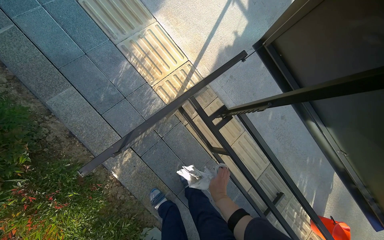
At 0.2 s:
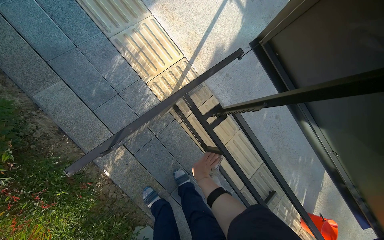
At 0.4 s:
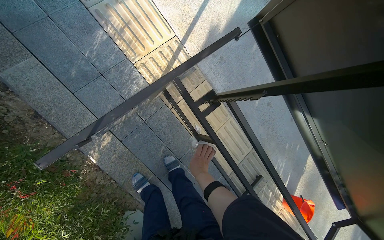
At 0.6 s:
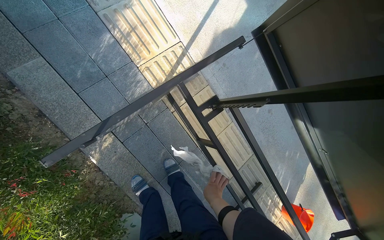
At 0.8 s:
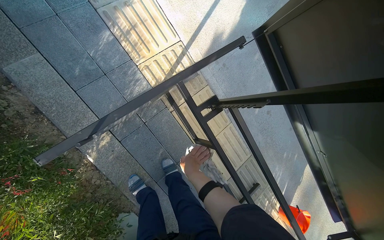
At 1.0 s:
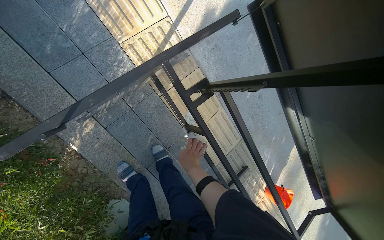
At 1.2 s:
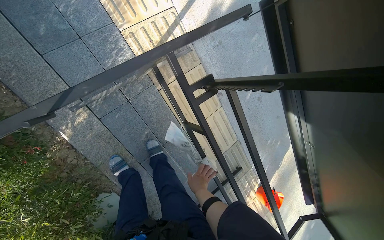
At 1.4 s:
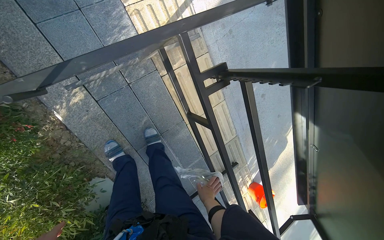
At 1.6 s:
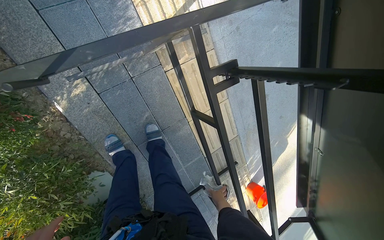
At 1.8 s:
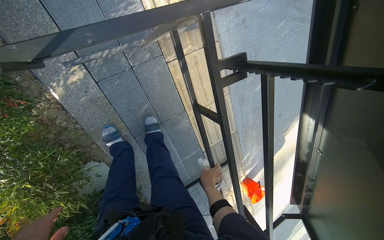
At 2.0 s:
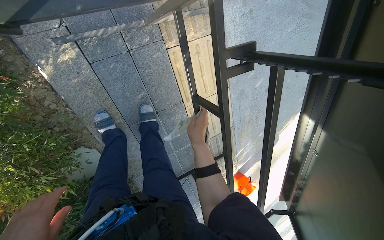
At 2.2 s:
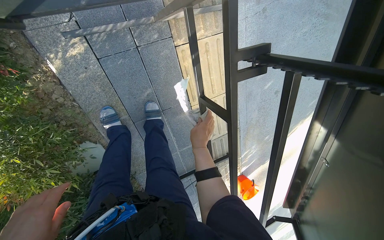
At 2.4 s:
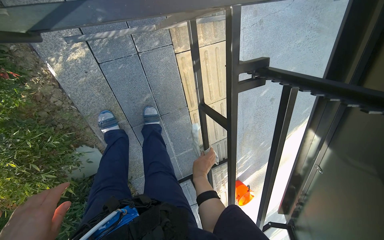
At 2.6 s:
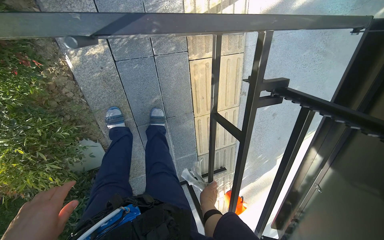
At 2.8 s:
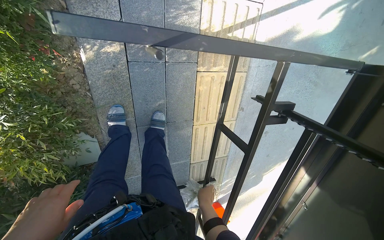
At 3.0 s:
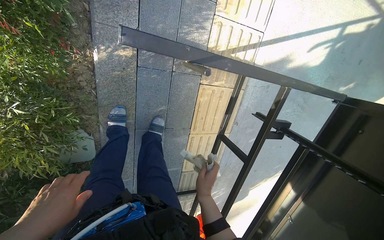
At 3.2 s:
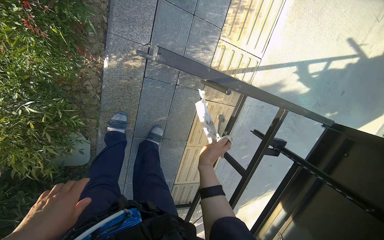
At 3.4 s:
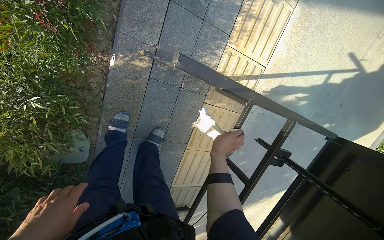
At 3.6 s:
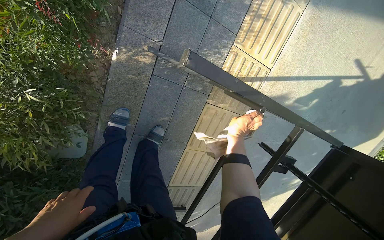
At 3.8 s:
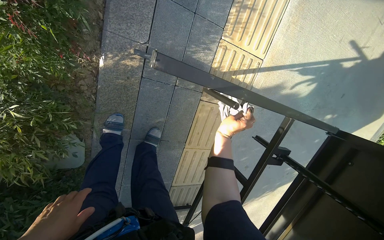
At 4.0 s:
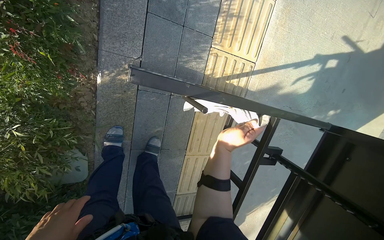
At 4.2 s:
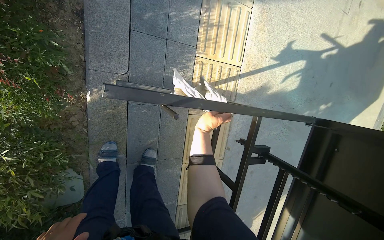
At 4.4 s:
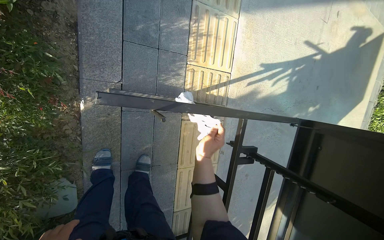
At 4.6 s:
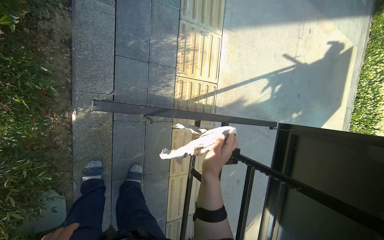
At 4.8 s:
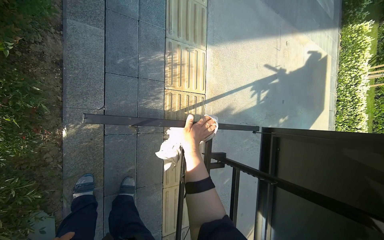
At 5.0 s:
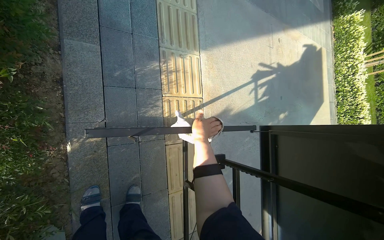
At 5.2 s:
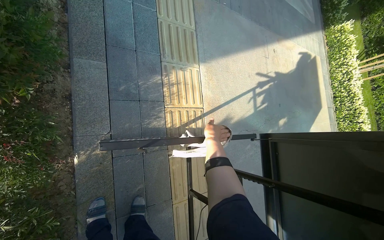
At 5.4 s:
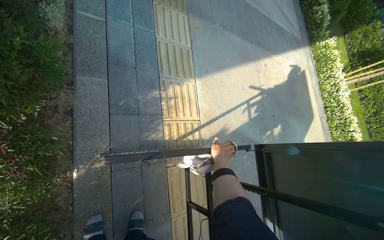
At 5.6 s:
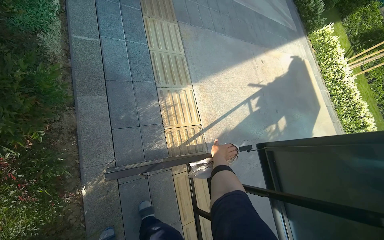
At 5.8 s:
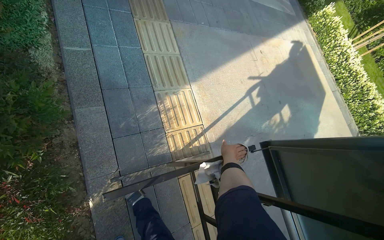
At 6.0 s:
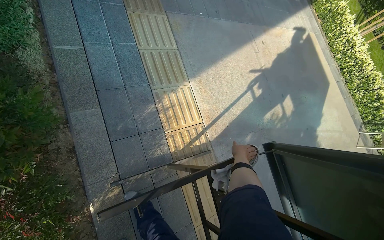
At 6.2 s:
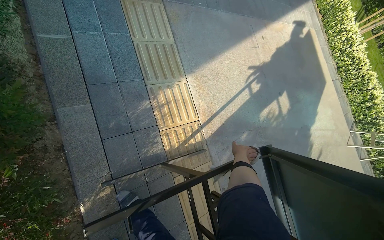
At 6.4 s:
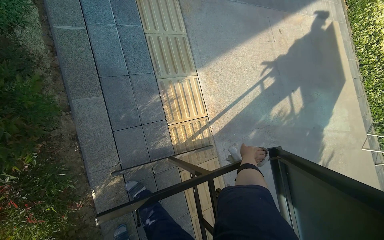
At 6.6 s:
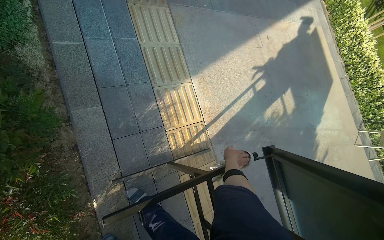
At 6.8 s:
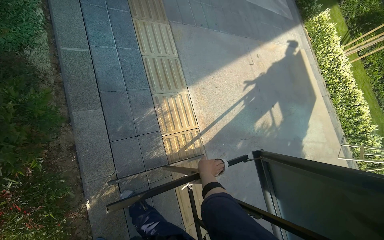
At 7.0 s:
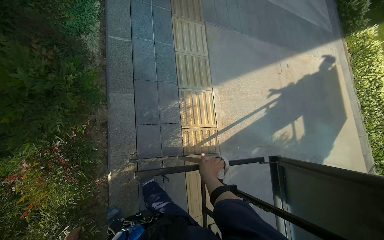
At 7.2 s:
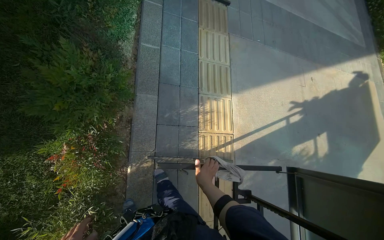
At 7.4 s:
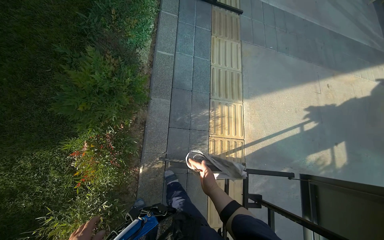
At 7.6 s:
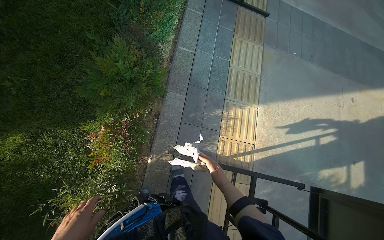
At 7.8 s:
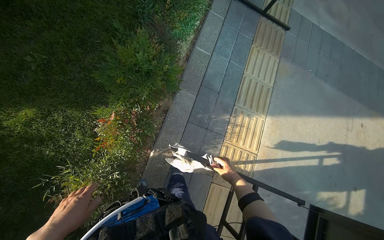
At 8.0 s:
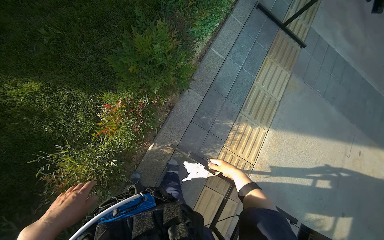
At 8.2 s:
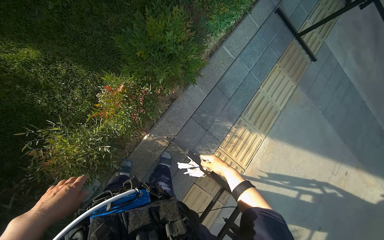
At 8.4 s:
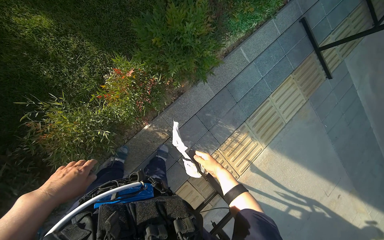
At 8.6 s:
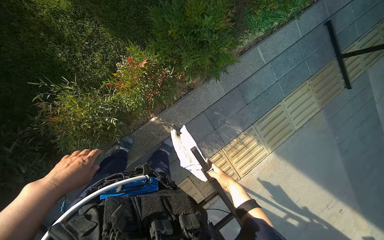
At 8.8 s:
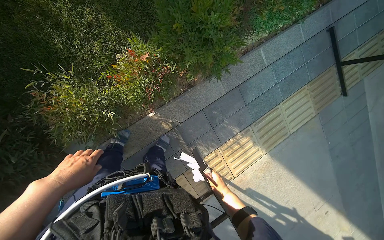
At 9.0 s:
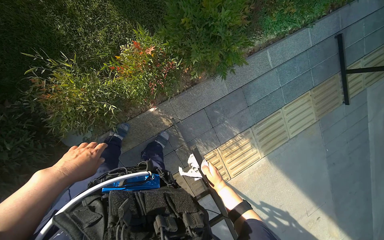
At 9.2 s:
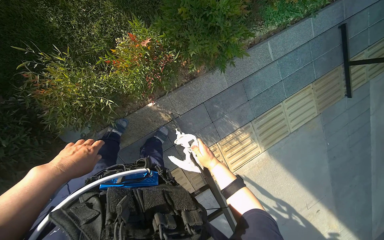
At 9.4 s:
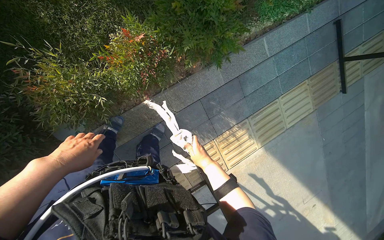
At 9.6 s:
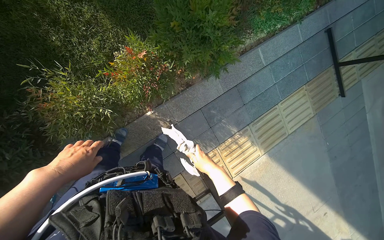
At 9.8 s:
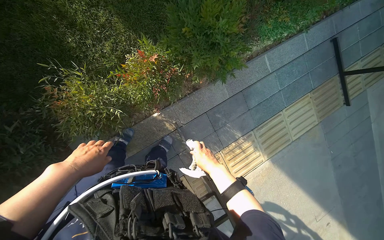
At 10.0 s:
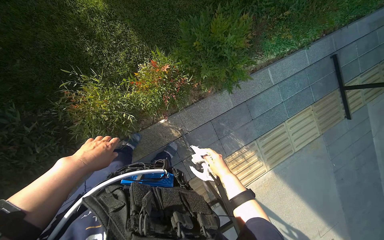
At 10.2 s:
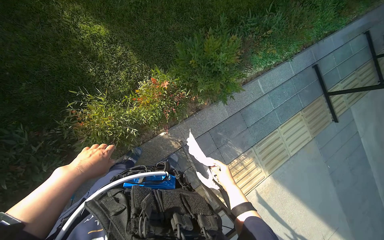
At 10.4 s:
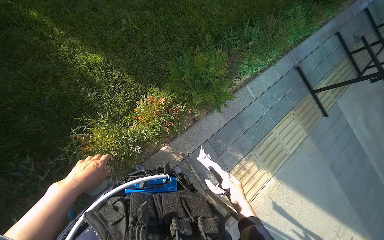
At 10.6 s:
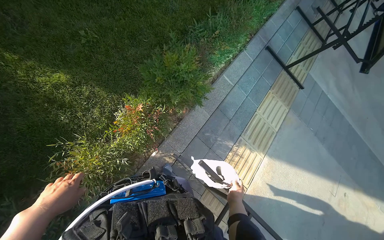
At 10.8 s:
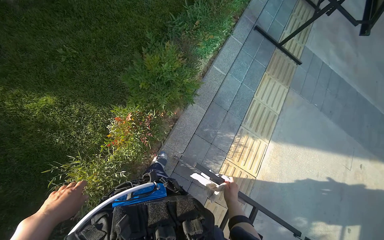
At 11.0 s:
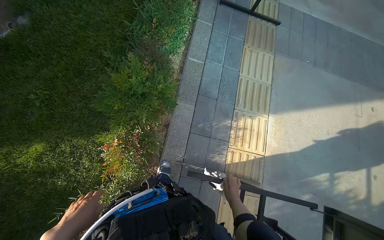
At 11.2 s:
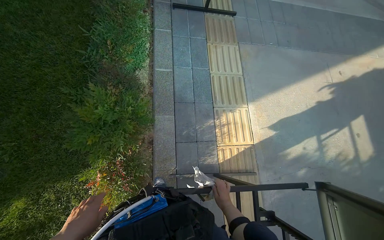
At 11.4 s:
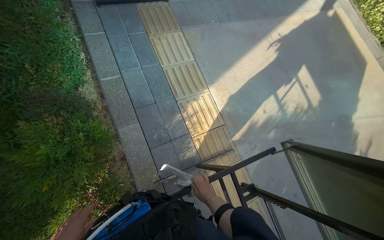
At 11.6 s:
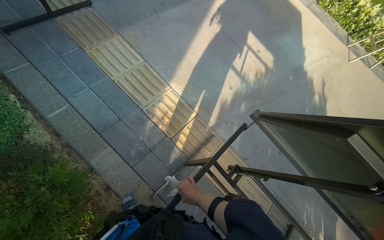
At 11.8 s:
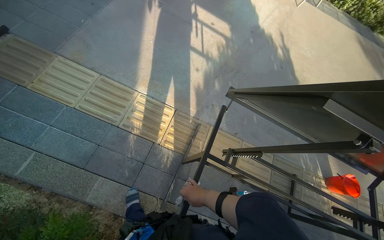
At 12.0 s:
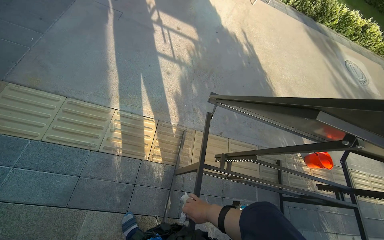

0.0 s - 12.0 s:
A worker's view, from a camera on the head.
Job: wiping surfaces.
The whole recording: Cleaning table frame and underside. The worker wipes the frame and underside of the display table with a cloth.
0.0 s - 1.6 s: The wearer looks some 15 degrees further downward.
1.6 s - 3.0 s: The scene turns some 30 degrees clockwise in the picture.
3.0 s - 4.4 s: The wearer looks some 15 degrees further upward. The right hand shifts some 20 cm up the picture.
4.4 s - 6.0 s: The view tilts approximately 15 degrees upward. The scene turns some 25 degrees counterclockwise in the picture. The right hand is displaced to the right by about 25 cm.
6.0 s - 7.6 s: The head turns to the left by roughly 30 degrees.
7.6 s - 9.0 s: The scene turns approximately 50 degrees clockwise in the picture.
9.0 s - 10.4 s: The wearer looks approximately 15 degrees further upward. The right hand is displaced nearer to the camera by approximately 15 cm.
10.4 s - 12.0 s: The head travels about 70 cm. The wearer's head swings roughly 130 degrees to the right. The view tilts about 20 degrees downward.

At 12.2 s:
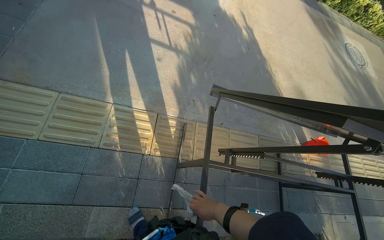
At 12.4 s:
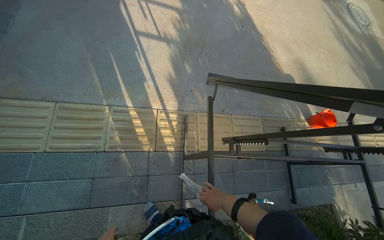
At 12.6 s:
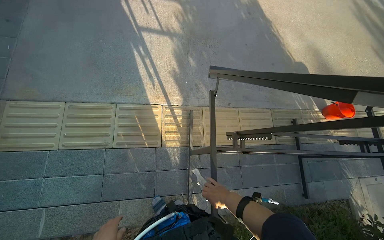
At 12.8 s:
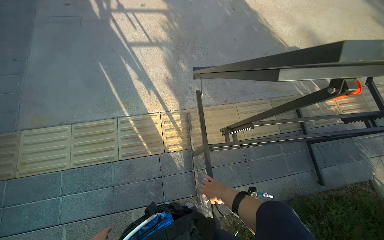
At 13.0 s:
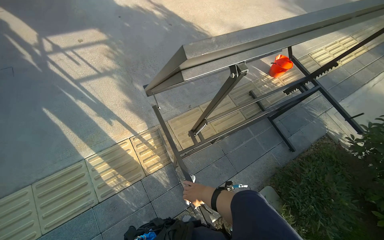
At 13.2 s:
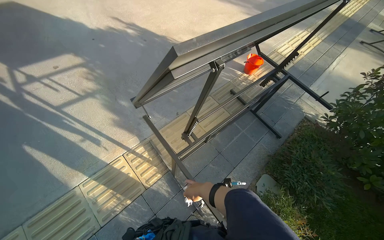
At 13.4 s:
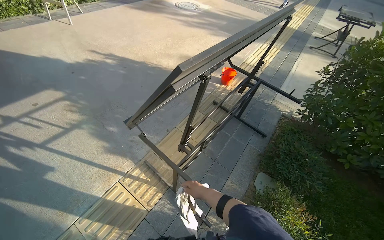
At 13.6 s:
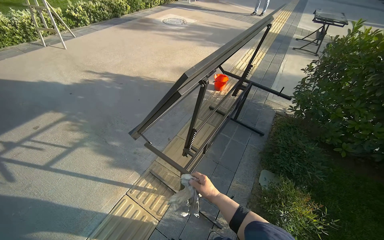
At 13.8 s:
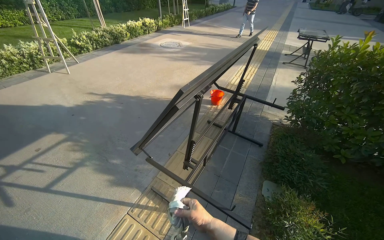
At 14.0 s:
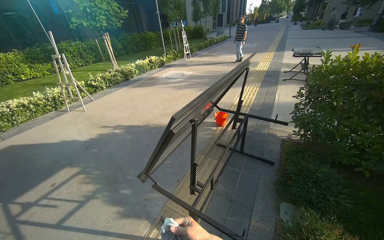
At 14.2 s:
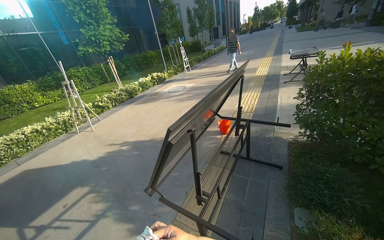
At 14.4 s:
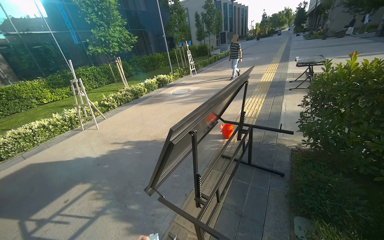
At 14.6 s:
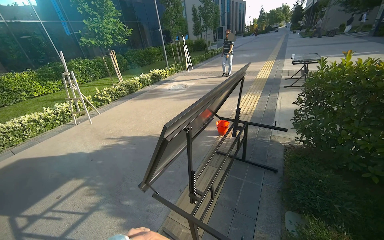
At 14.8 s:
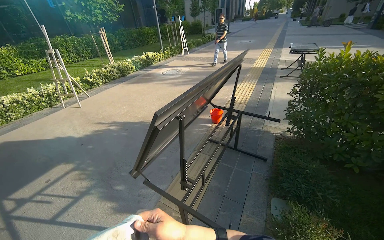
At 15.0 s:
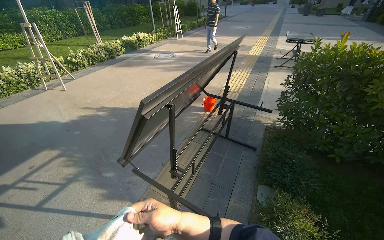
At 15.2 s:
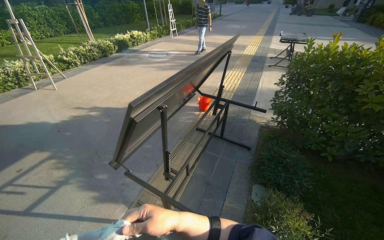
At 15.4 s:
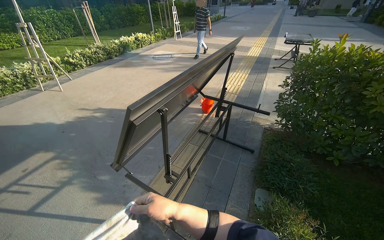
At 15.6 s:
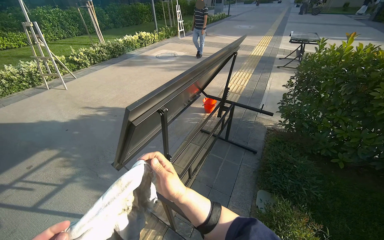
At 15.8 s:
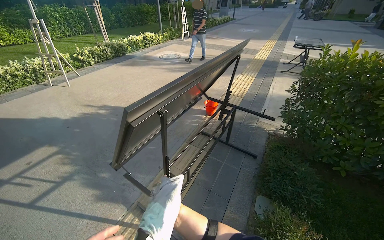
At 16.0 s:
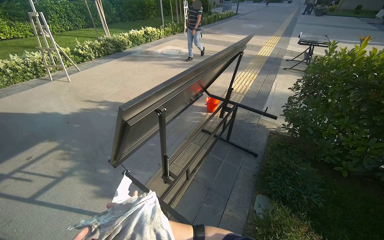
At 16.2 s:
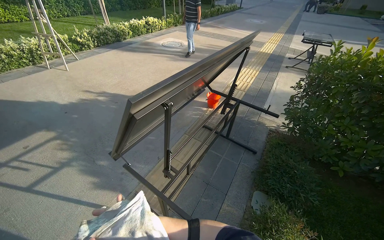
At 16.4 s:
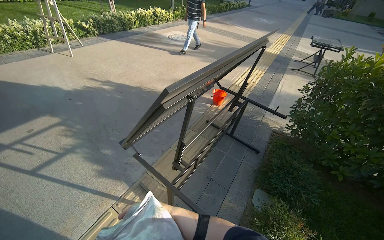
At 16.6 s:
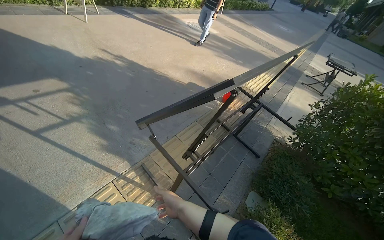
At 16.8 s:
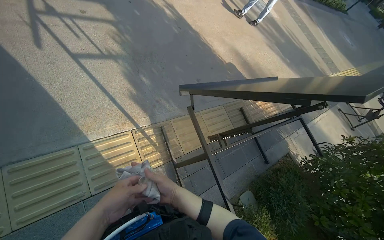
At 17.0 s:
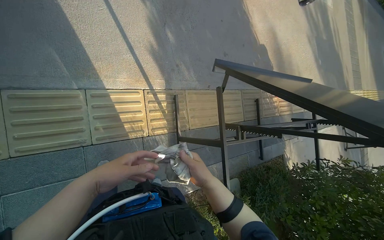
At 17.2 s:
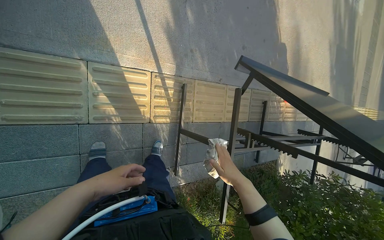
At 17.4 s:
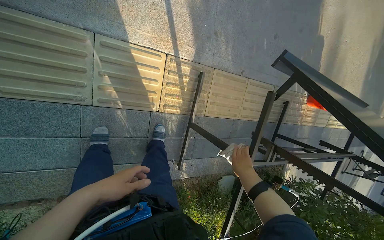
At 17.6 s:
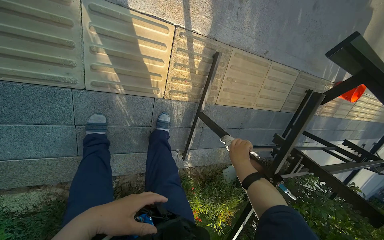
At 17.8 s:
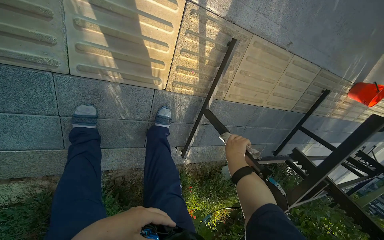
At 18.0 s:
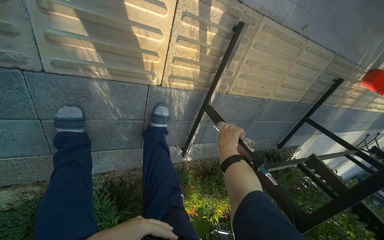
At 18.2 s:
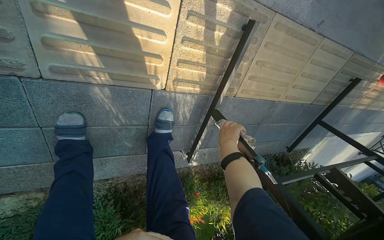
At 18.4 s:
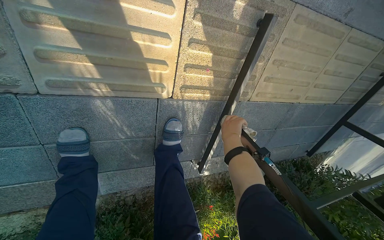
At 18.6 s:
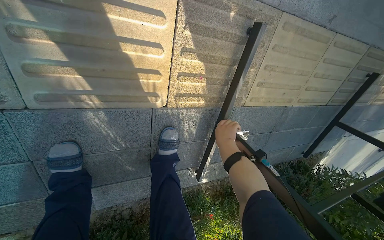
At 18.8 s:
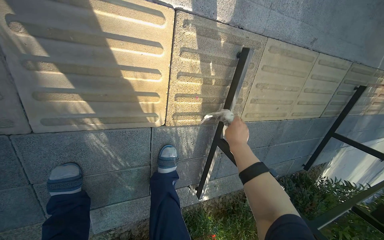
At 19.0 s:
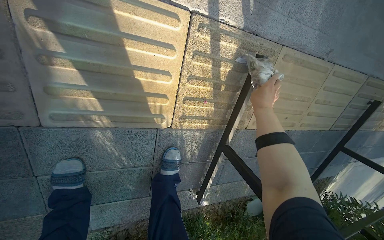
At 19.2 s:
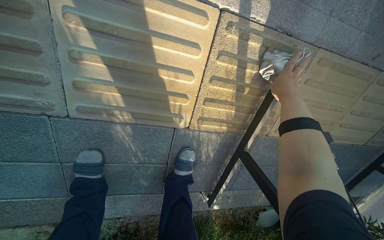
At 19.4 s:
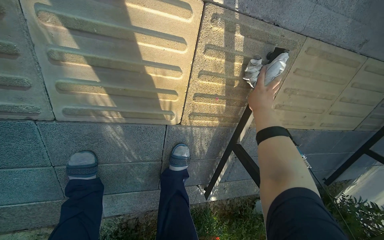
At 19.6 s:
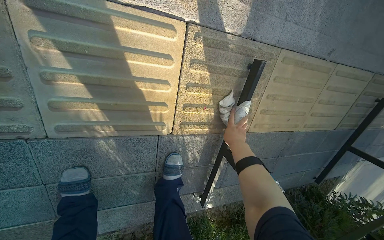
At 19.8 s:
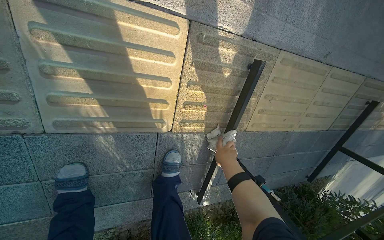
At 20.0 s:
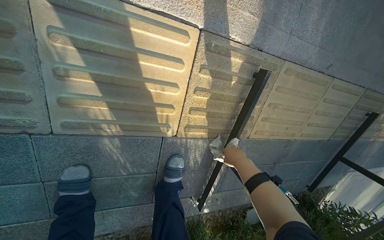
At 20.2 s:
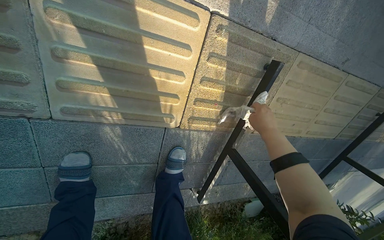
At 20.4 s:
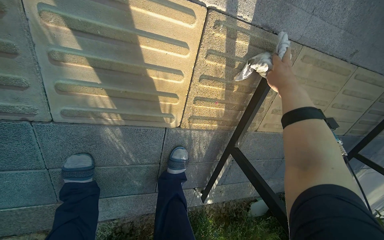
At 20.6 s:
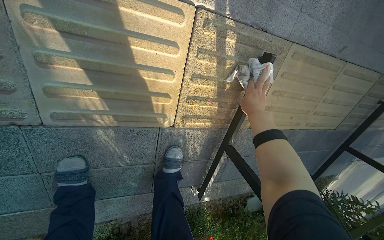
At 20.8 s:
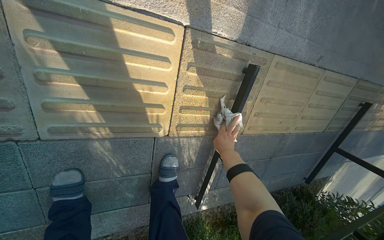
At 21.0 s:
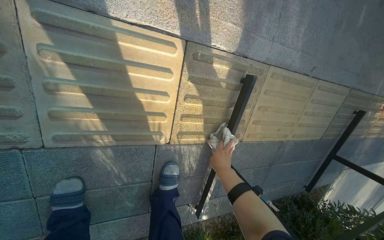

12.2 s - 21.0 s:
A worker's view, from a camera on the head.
Job: wiping surfaces.
The whole recording: Cleaning table frame and underside. The worker wipes the frame and underside of the display table with a cloth.
12.2 s - 13.6 s: The head turns to the right by approximately 65 degrees. The view tips upward by about 15 degrees.
16.6 s - 18.0 s: The head travels approximately 90 cm. The wearer looks approximately 55 degrees further downward. The scene turns some 65 degrees clockwise in the picture.
19.6 s - 21.0 s: The right hand moves up and down the picture over approximately 25 cm, changing direction 2 times.
